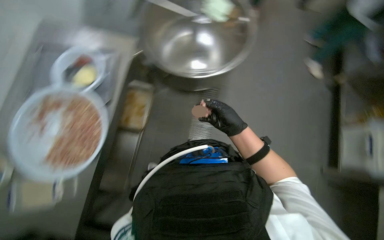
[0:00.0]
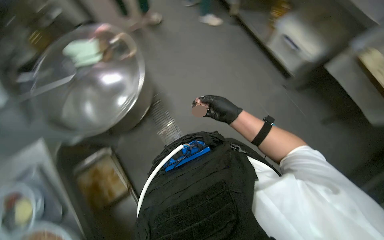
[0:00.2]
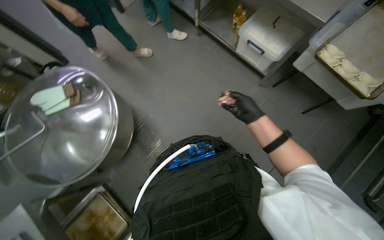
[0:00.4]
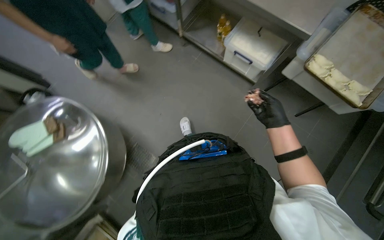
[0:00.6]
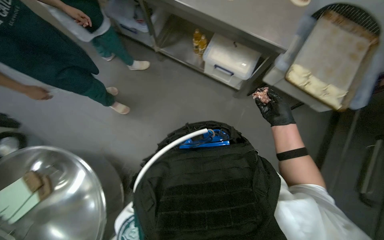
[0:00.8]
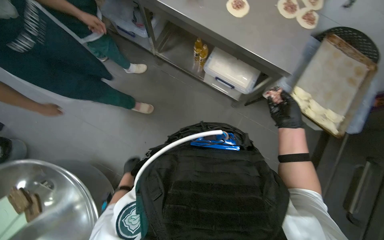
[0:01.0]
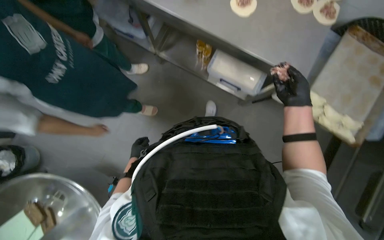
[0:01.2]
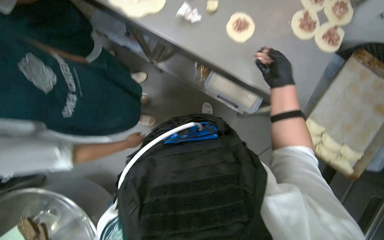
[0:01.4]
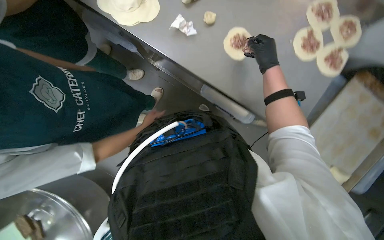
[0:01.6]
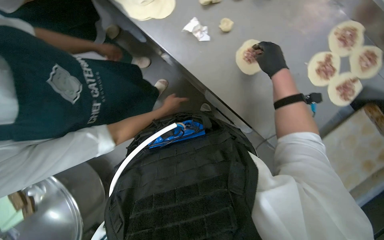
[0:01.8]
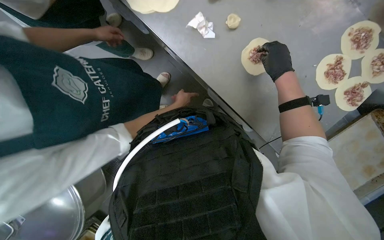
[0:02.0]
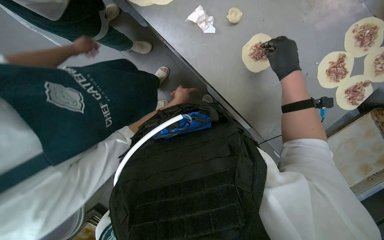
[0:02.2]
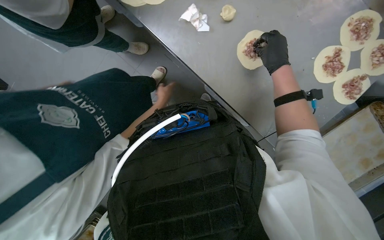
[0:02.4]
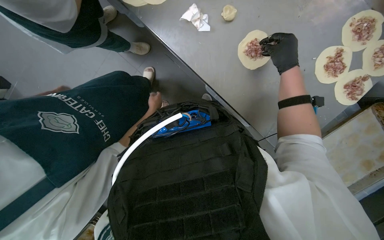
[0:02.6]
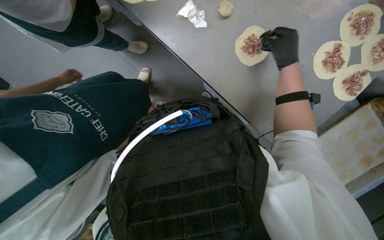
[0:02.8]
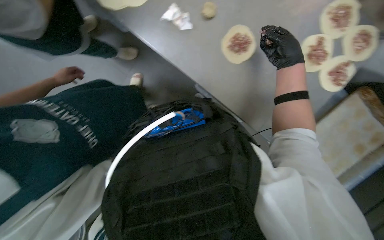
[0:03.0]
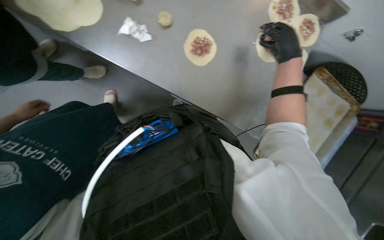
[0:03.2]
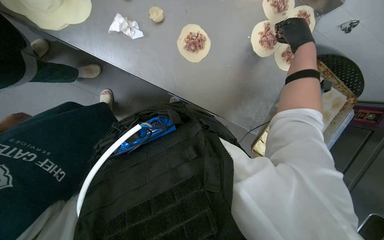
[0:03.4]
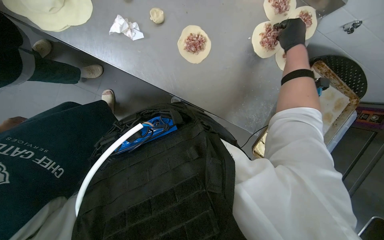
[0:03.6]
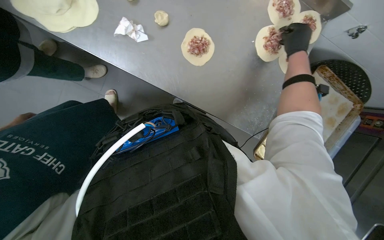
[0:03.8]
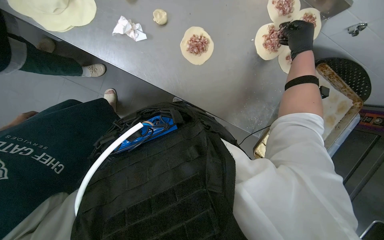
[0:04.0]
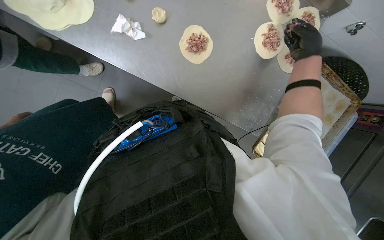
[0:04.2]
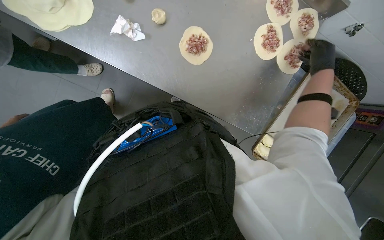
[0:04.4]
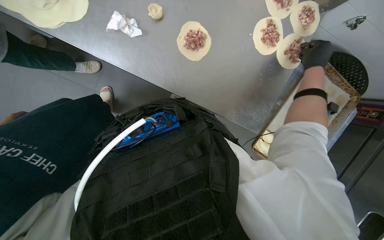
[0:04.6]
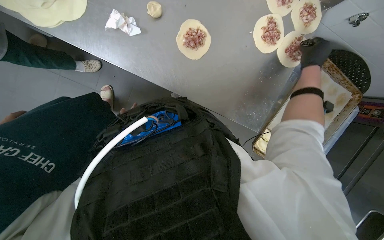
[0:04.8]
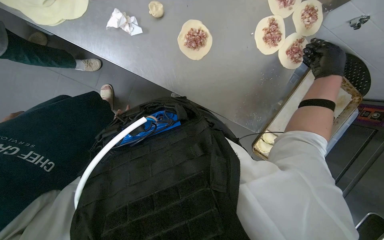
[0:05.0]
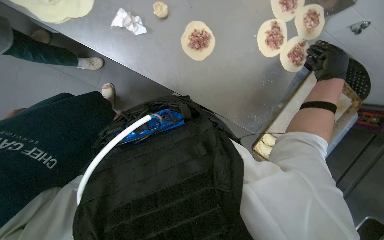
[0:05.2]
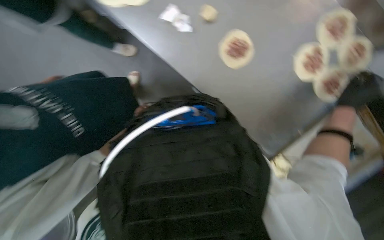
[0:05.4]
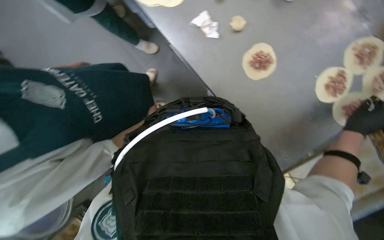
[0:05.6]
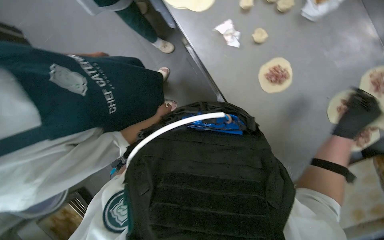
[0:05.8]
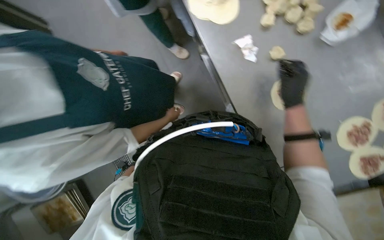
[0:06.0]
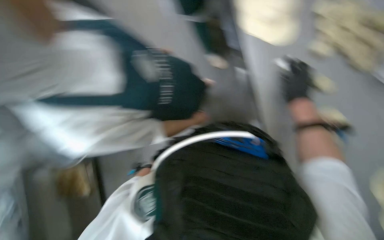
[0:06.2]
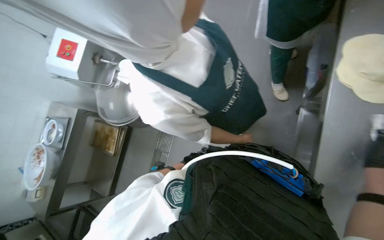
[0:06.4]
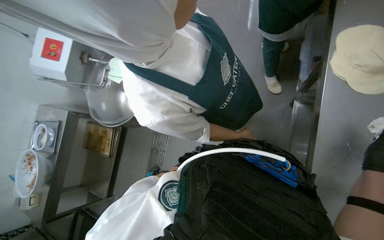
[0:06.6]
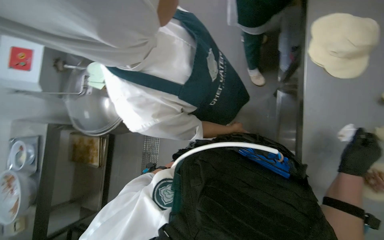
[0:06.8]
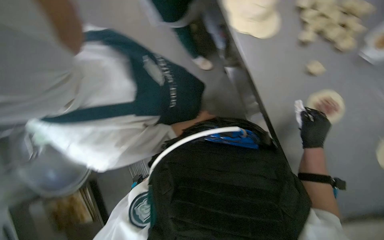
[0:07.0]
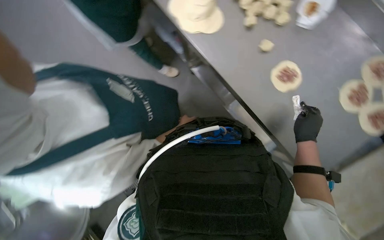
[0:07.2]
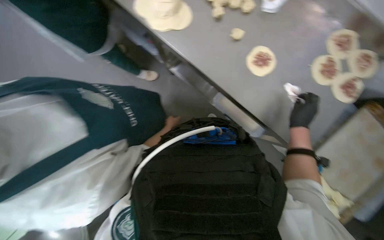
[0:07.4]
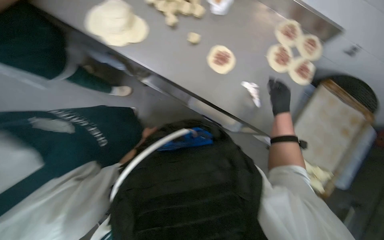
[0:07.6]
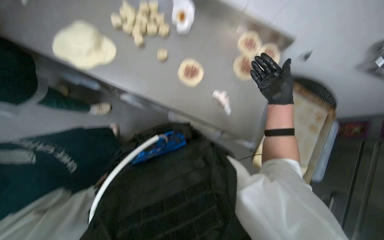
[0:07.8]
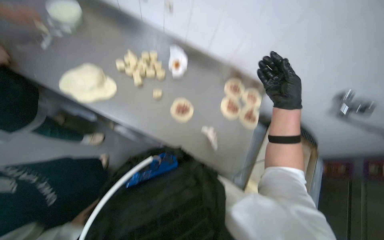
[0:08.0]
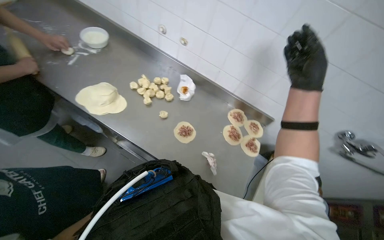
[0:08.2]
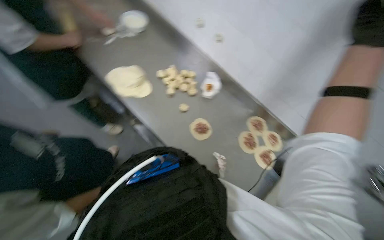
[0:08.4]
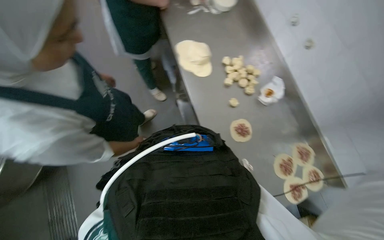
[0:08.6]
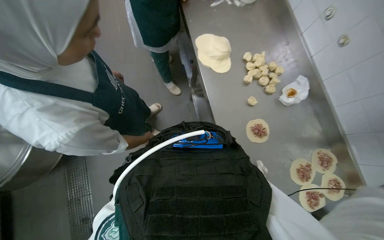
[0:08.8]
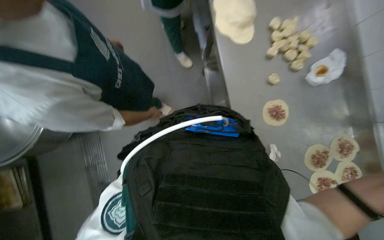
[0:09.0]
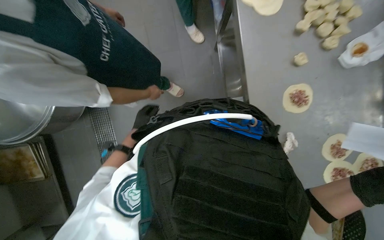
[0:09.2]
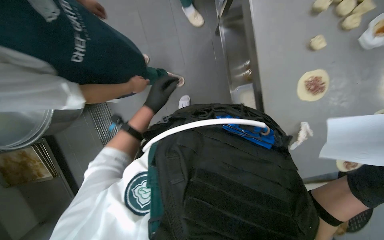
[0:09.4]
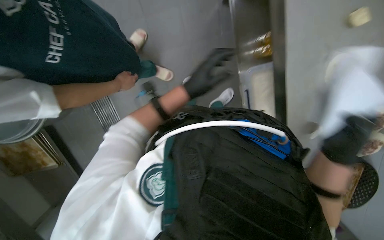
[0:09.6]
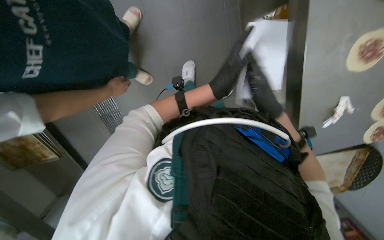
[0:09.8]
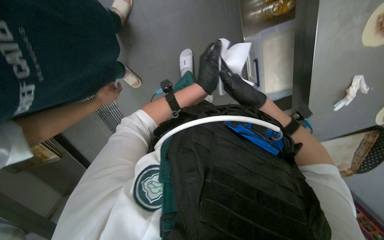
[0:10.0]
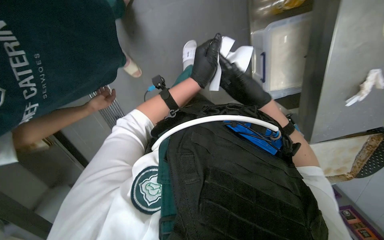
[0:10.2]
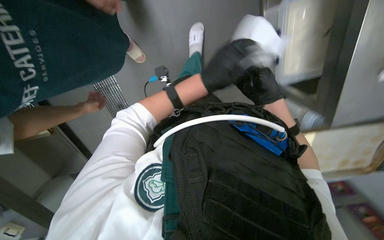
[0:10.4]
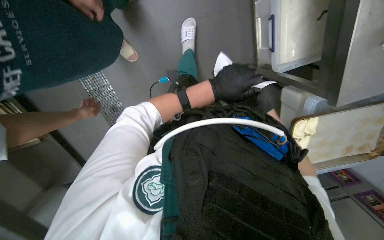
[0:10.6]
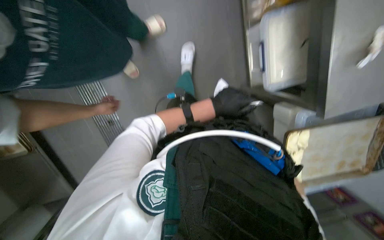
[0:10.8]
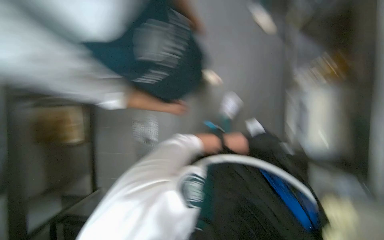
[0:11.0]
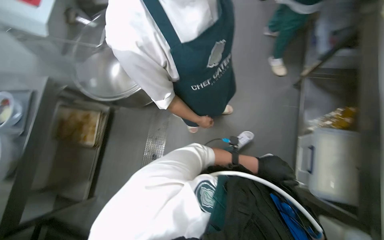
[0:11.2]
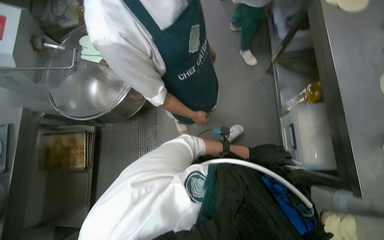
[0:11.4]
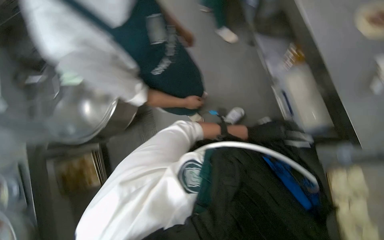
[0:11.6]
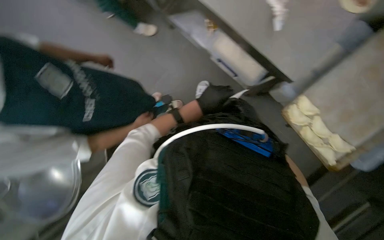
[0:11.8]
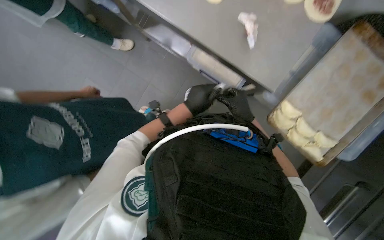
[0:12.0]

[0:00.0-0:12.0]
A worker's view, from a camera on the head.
Job: preparing food.
The whole recording: Making meat dumplings. The worker adds meat filling to dough circles, folds them, and places them on a tray.
0:00.0 to 0:01.6: The head travels about 1 m. The camera pitches downward, by some 10 degrees.
0:03.0 to 0:04.4: The right hand travels to the right by some 20 cm.
0:04.4 to 0:06.0: Everything in view rotates roughly 40 degrees clockwise.
0:07.6 to 0:09.0: The head turns to the left by approximately 50 degrees.
0:09.0 to 0:10.4: The view tilts roughly 30 degrees downward.
0:10.4 to 0:12.0: The wearer moves roughly 50 cm. The wearer looks some 50 degrees further to the right. The view tips upward by roughly 15 degrees.

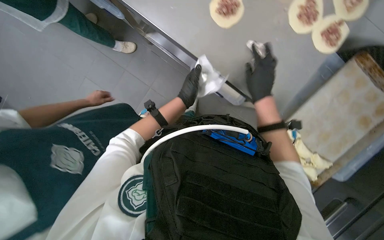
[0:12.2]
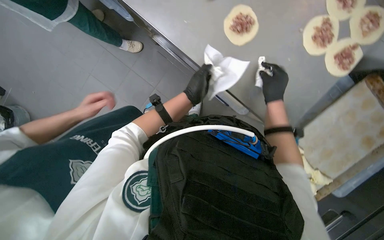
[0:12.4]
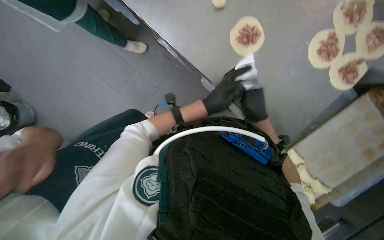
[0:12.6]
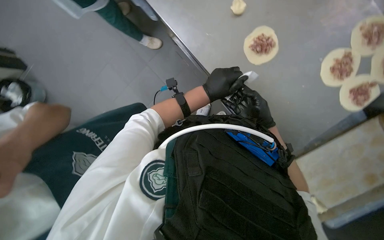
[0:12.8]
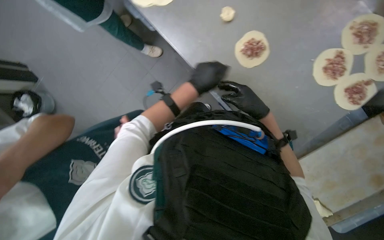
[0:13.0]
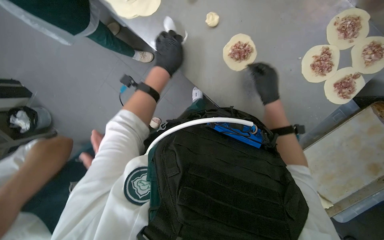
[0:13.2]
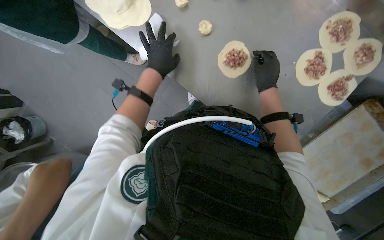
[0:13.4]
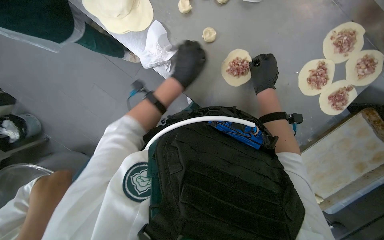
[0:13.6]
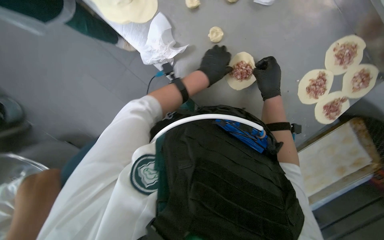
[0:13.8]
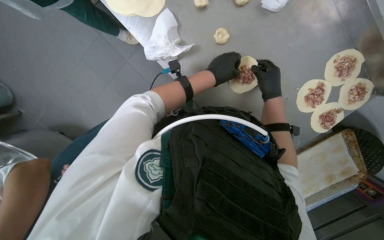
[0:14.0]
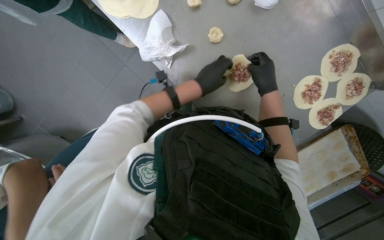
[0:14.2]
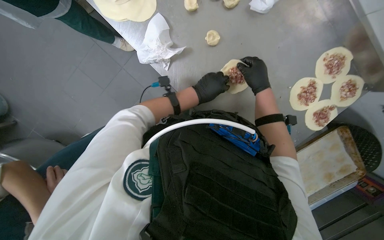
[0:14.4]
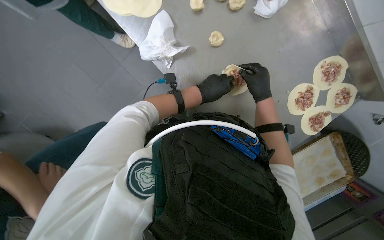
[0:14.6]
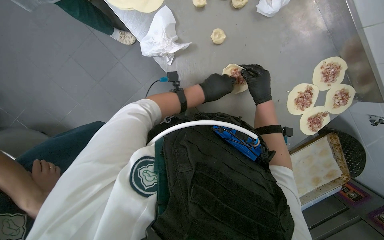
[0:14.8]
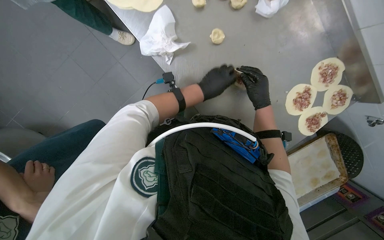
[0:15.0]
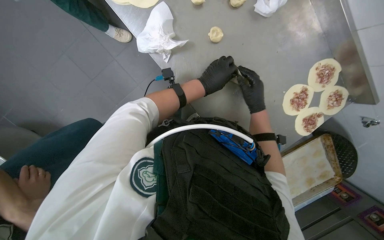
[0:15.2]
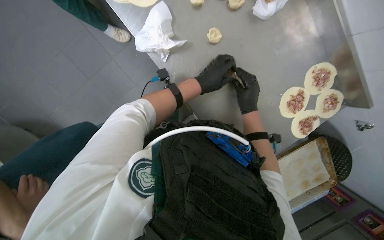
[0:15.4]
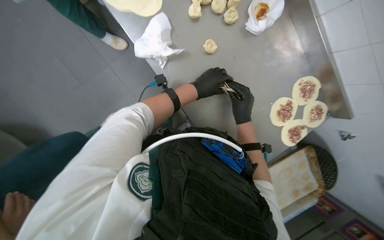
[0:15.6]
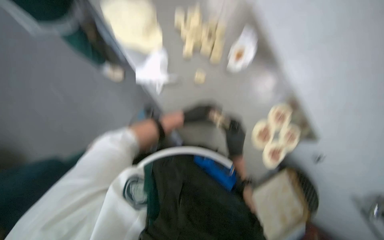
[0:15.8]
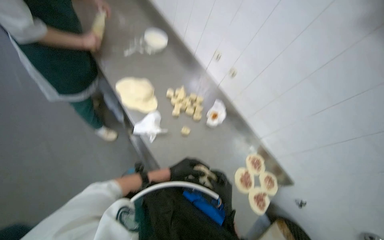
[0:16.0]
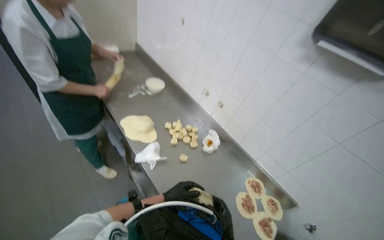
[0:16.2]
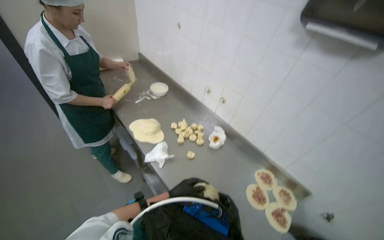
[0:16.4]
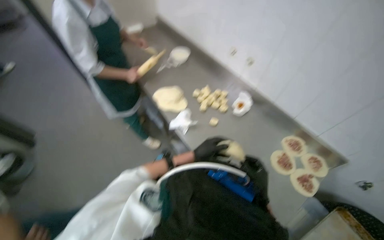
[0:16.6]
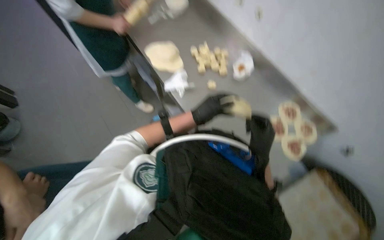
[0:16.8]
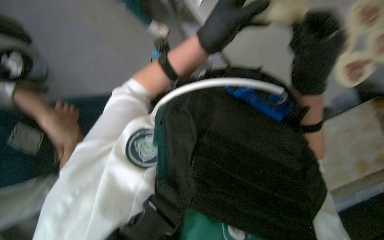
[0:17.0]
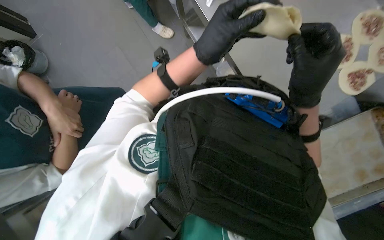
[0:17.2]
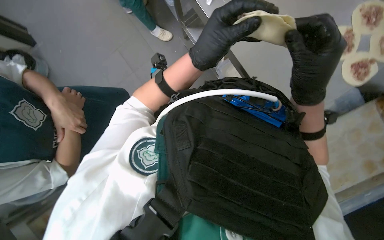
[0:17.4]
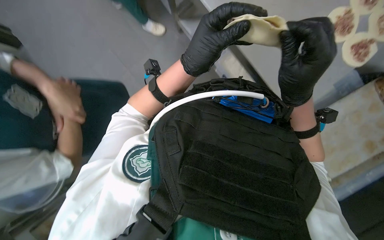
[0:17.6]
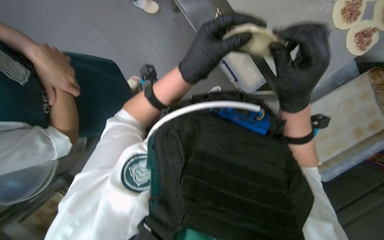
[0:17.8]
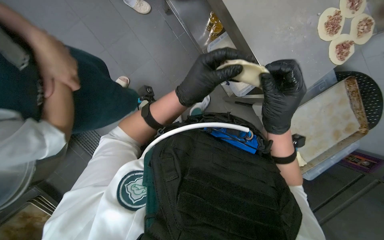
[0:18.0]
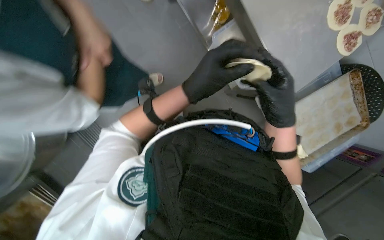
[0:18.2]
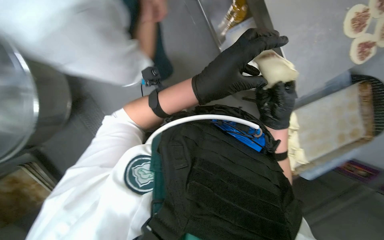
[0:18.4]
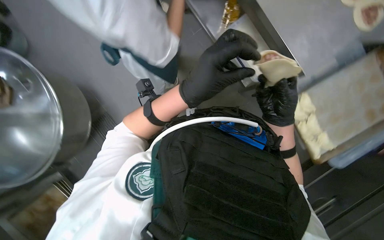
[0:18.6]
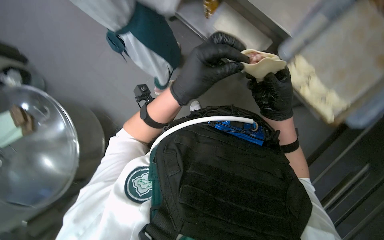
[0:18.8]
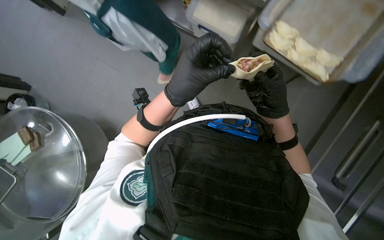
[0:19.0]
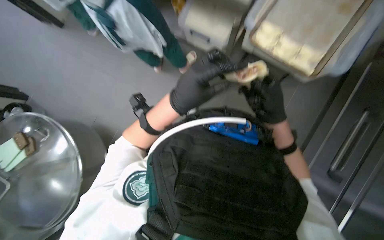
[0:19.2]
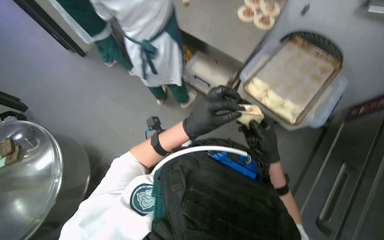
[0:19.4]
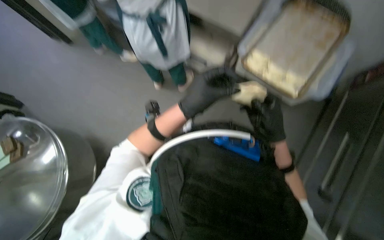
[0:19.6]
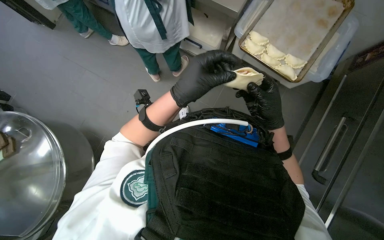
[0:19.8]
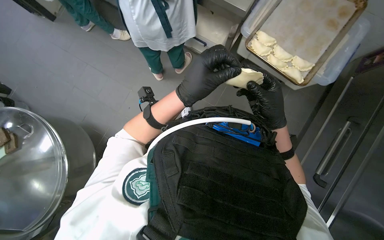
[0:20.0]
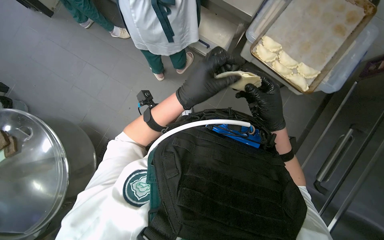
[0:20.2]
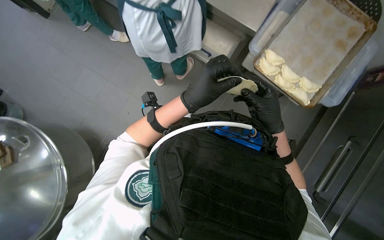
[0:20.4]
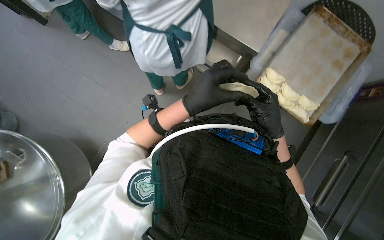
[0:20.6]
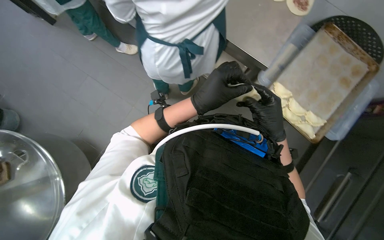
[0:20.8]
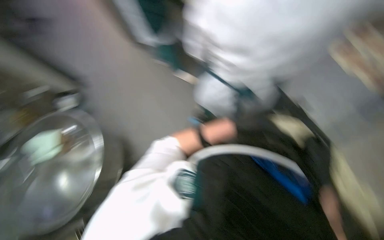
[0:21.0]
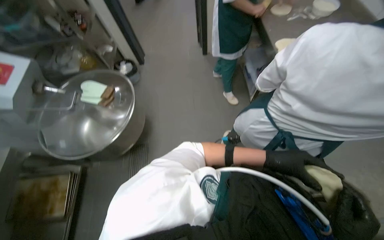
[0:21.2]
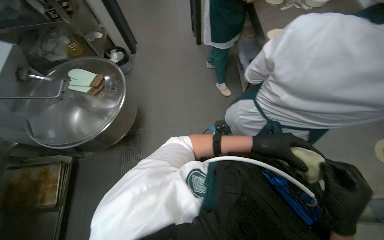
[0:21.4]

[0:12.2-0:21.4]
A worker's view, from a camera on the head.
Job: preparing food.
The whole recording: Making meat dumplings. The worker adds meat filling to dough circles, folds them, and places them on a tray.
0:13.8 to 0:15.2: The hands are busy where they are.
0:15.2 to 0:16.8: The view tilts roughly 20 degrees upward.
0:16.8 to 0:18.4: The view tilts about 20 degrees downward.
0:19.8 to 0:21.4: The scene turns roughly 40 degrees clockwise in the picture.
